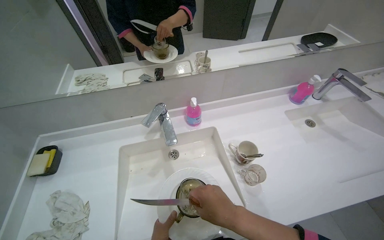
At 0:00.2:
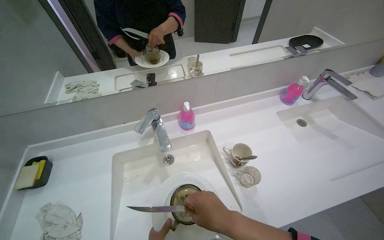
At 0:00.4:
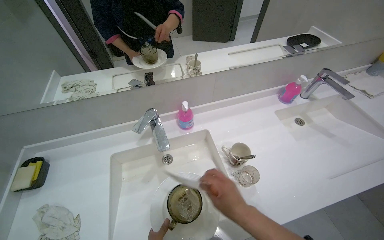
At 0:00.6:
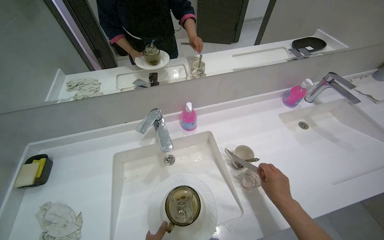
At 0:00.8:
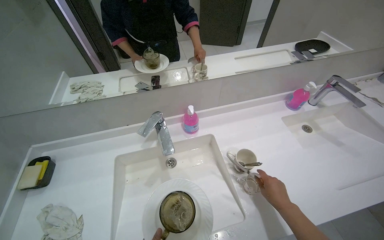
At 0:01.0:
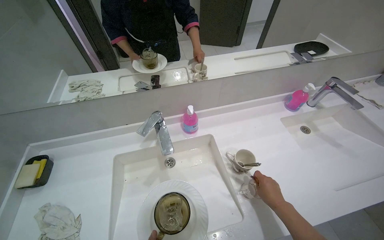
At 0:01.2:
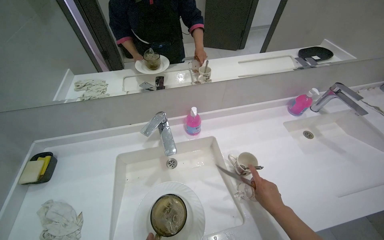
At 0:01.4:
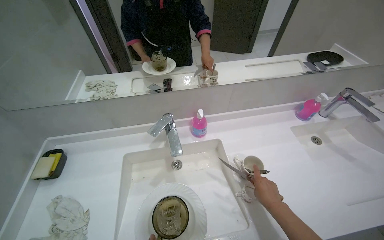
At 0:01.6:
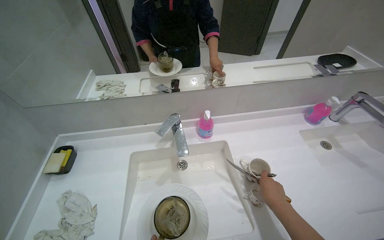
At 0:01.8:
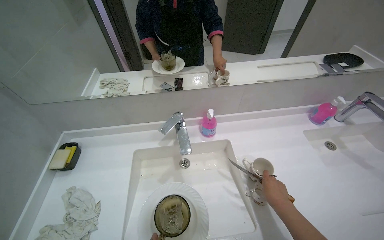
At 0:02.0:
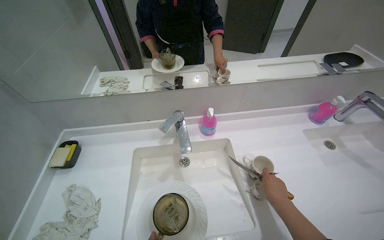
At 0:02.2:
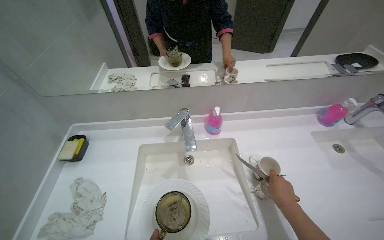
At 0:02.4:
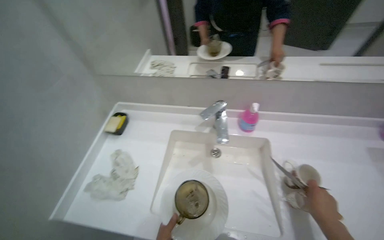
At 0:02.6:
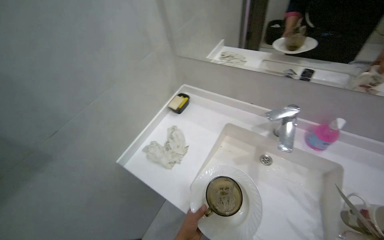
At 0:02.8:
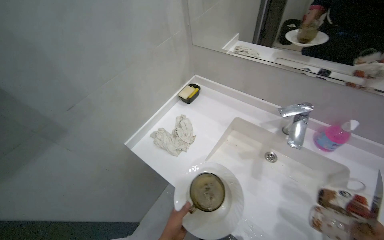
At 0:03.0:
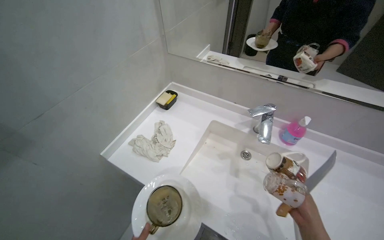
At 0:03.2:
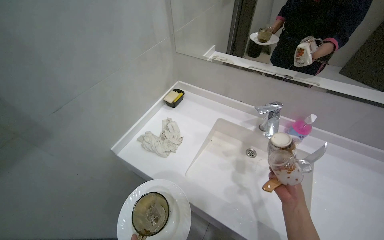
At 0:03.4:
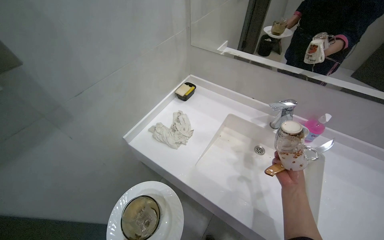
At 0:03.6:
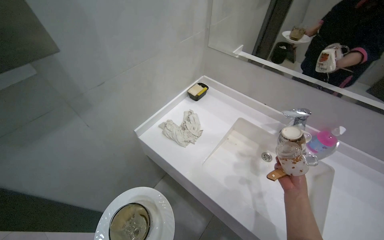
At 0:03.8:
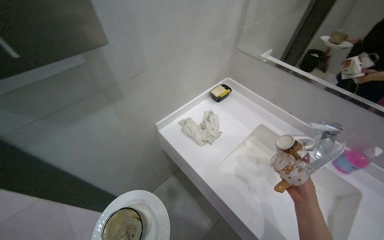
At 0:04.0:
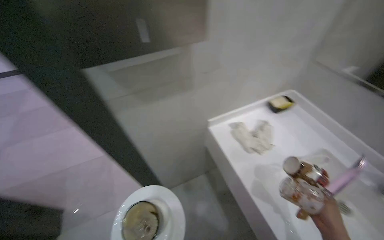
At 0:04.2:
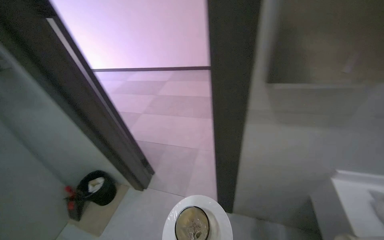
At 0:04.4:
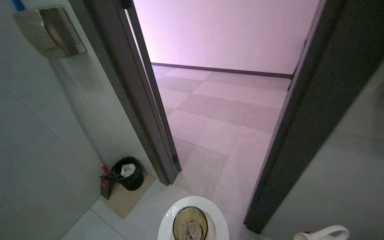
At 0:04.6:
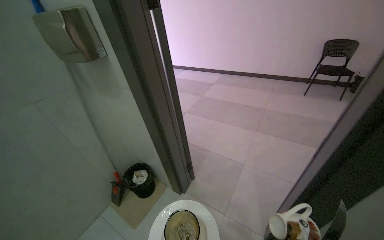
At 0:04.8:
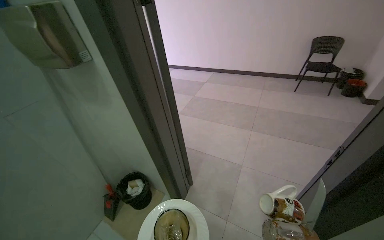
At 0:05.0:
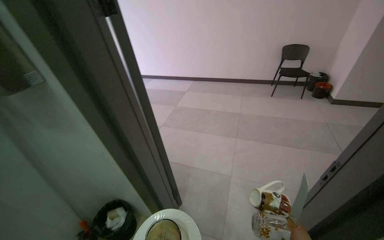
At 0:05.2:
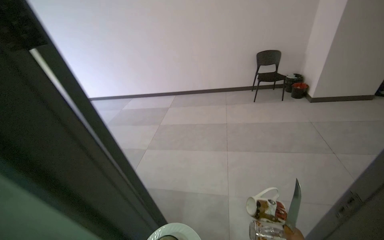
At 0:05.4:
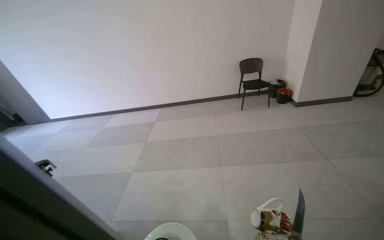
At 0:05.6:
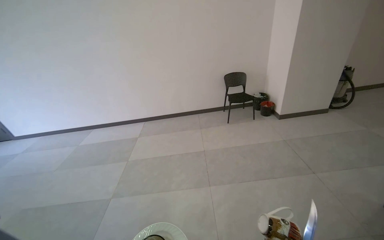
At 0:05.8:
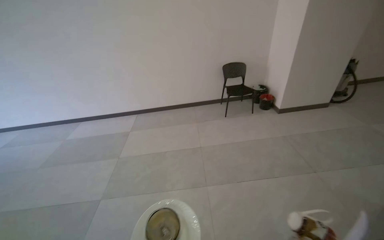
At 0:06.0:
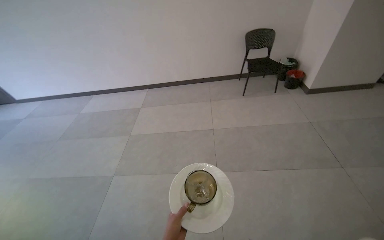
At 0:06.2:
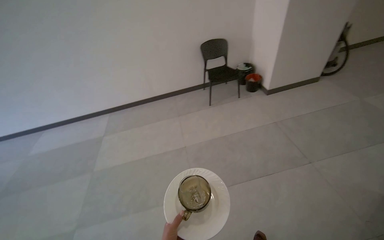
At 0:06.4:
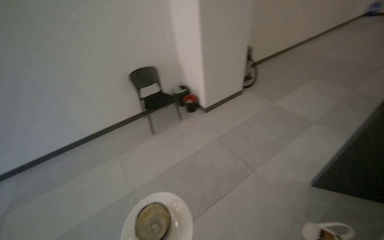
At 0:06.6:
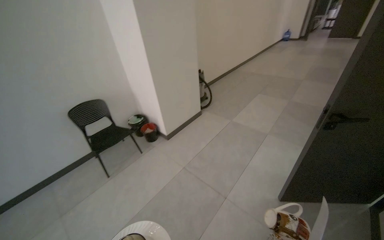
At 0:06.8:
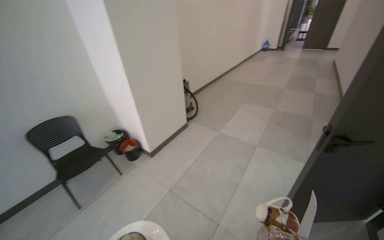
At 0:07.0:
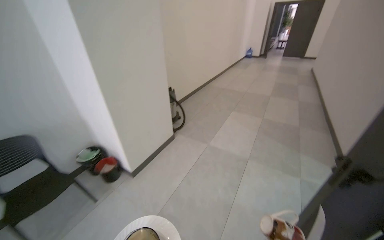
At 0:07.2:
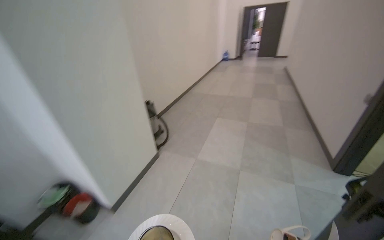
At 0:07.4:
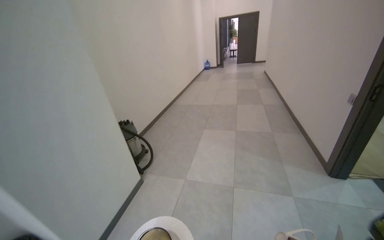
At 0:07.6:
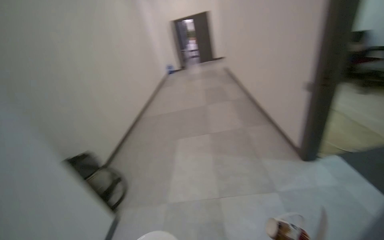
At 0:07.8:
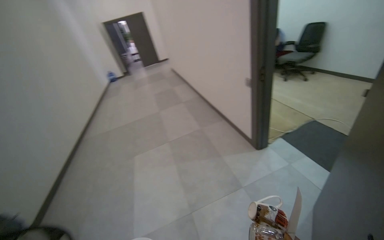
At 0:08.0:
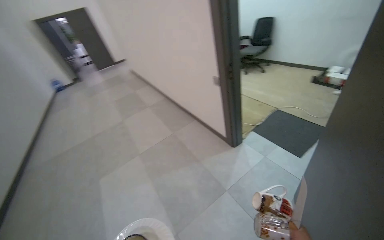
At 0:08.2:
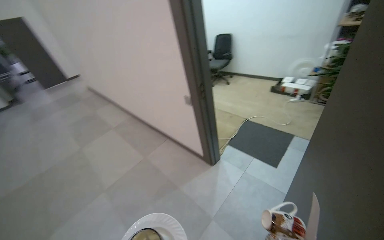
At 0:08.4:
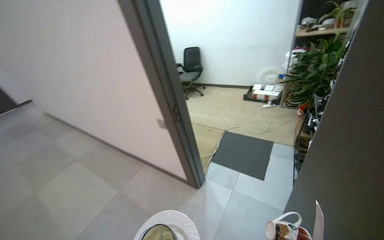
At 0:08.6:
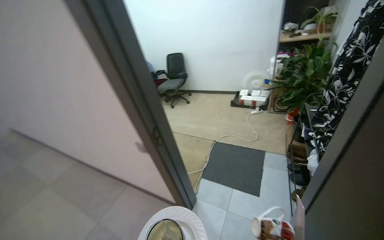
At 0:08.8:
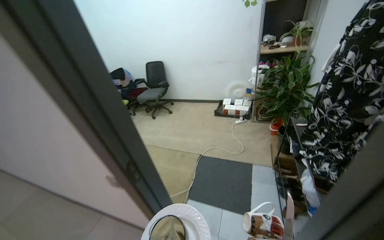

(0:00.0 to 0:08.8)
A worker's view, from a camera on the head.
Job: organizing items.
The whole recording: Carrying dishes and cutlery. The worker carries a plate, cup, and knife from the sink to a table.
0:00.0 - 0:01.4: The right hand goes about 15 cm to the right and farther from the camera.
0:01.4 - 0:03.0: The head turns to the left by some 40 degrees.
0:03.0 - 0:04.4: The wearer looks roughly 70 degrees further to the left.
0:04.4 - 0:05.8: The wearer moves some 80 cm. The wearer's head swings about 30 degrees to the right.
0:05.8 - 0:07.4: The camera travels about 1.5 m. The head turns to the right by approximately 70 degrees. The wearer looks about 15 degrees further upward.
0:07.4 - 0:08.8: The head travels about 1.5 m. The head rotates about 85 degrees to the right.

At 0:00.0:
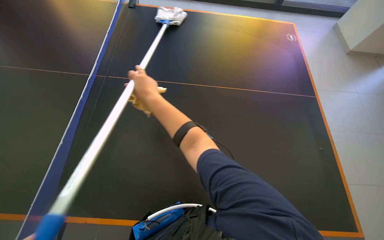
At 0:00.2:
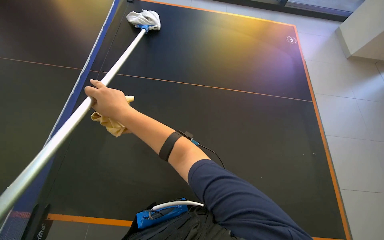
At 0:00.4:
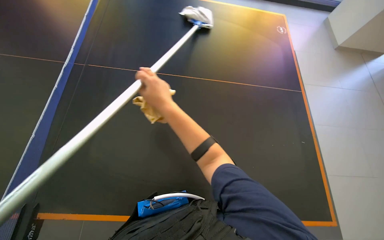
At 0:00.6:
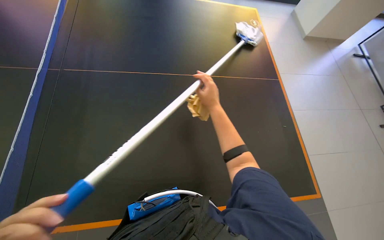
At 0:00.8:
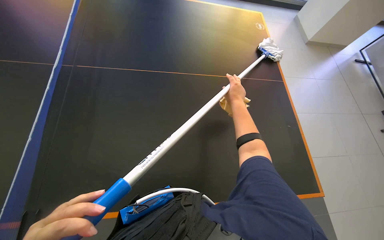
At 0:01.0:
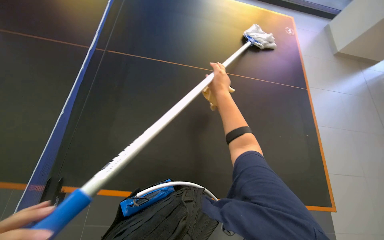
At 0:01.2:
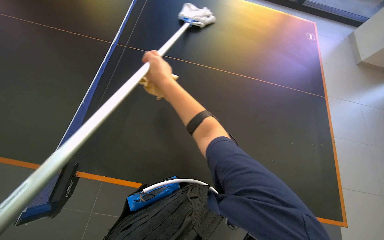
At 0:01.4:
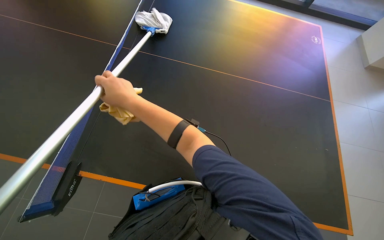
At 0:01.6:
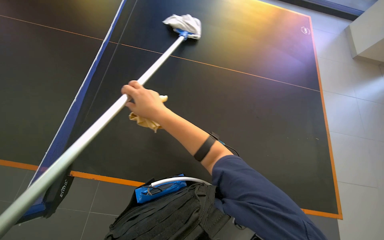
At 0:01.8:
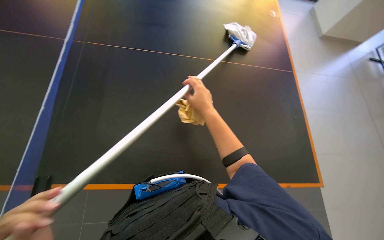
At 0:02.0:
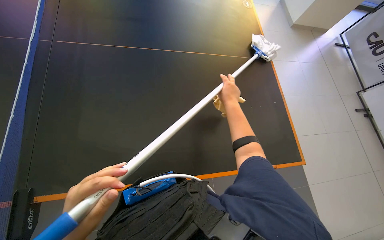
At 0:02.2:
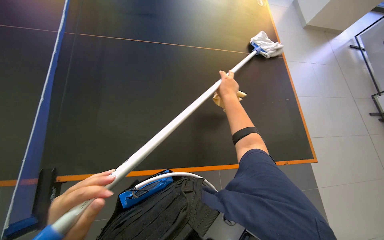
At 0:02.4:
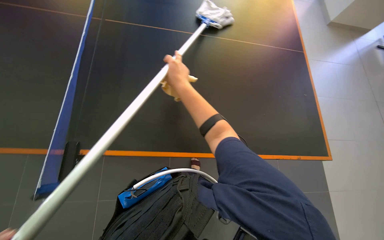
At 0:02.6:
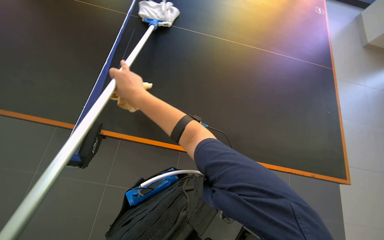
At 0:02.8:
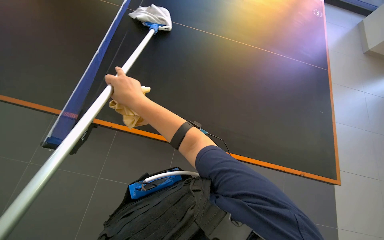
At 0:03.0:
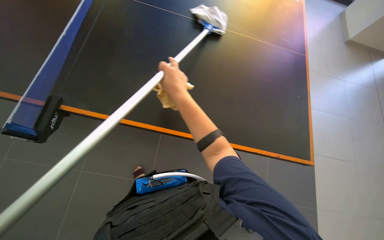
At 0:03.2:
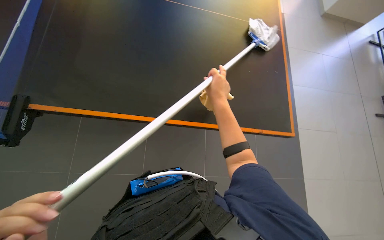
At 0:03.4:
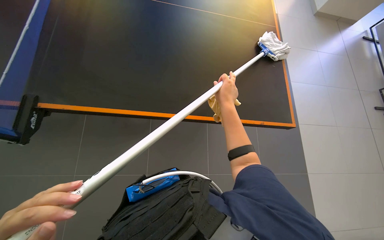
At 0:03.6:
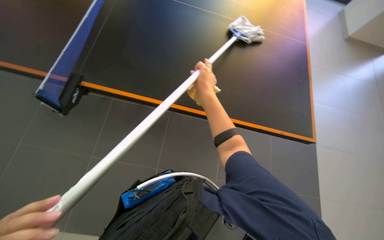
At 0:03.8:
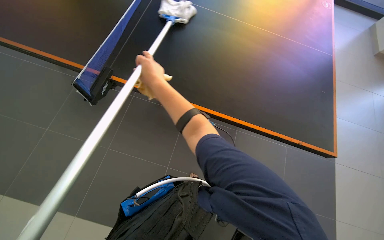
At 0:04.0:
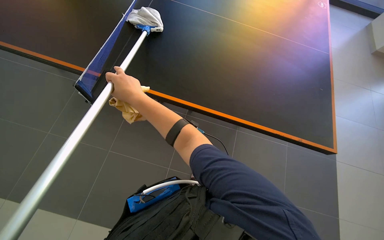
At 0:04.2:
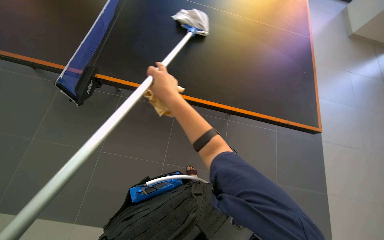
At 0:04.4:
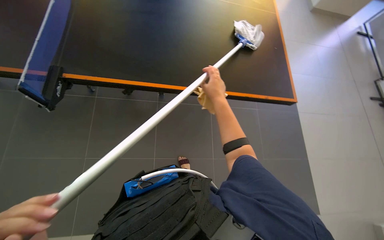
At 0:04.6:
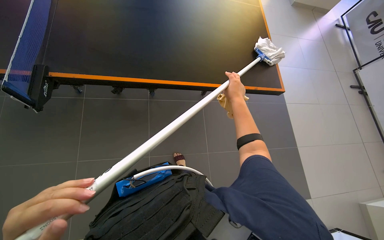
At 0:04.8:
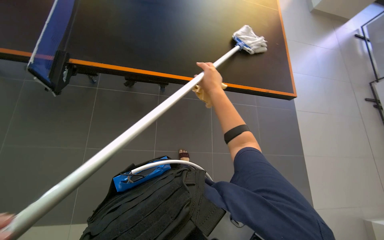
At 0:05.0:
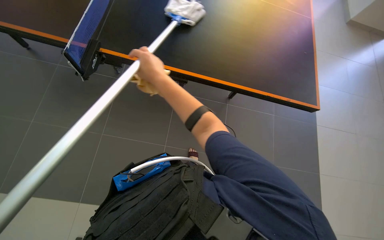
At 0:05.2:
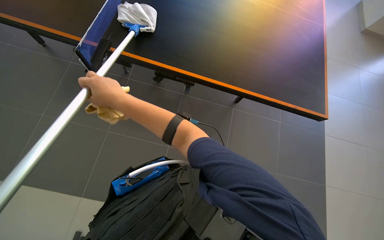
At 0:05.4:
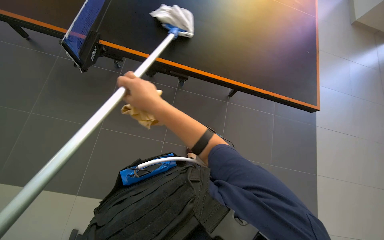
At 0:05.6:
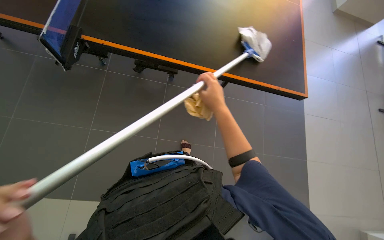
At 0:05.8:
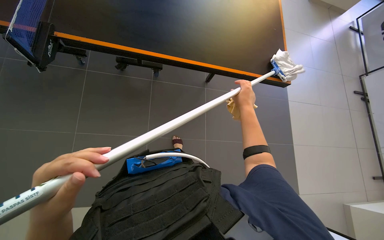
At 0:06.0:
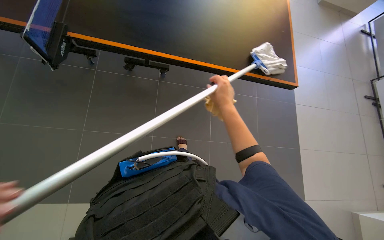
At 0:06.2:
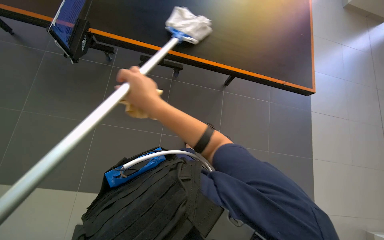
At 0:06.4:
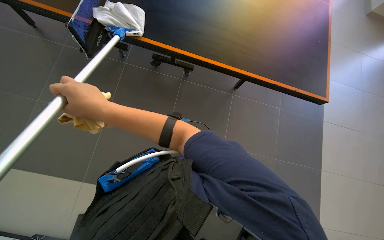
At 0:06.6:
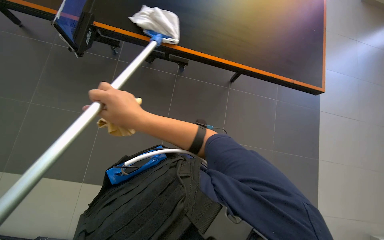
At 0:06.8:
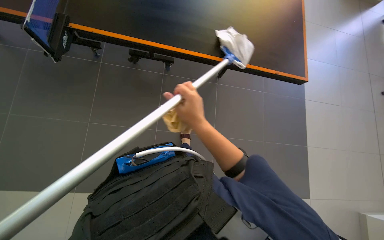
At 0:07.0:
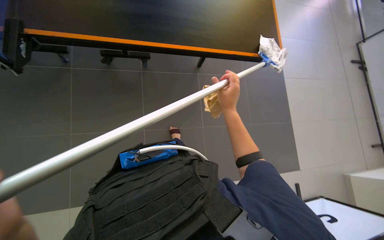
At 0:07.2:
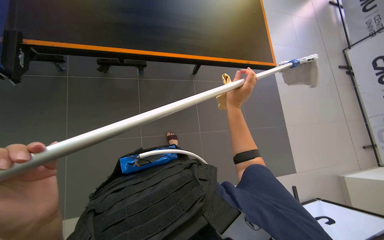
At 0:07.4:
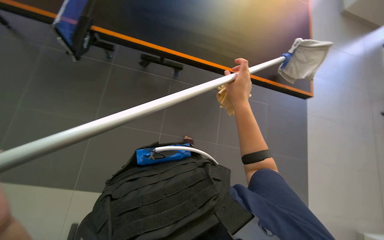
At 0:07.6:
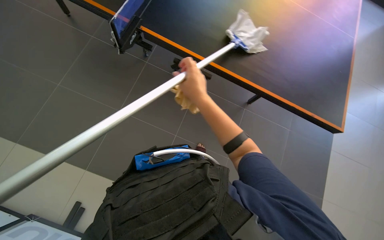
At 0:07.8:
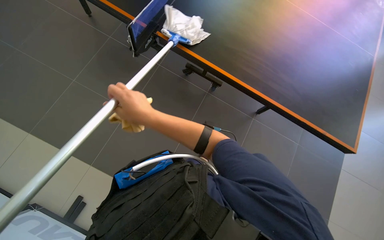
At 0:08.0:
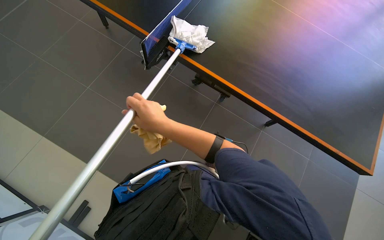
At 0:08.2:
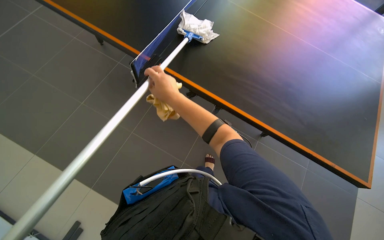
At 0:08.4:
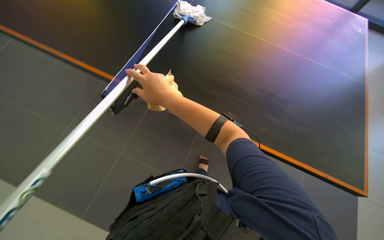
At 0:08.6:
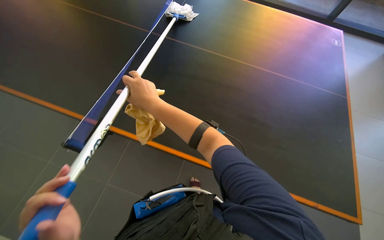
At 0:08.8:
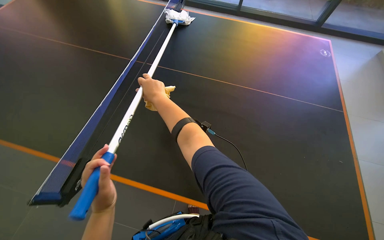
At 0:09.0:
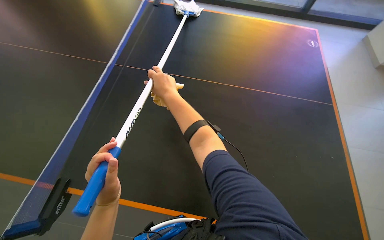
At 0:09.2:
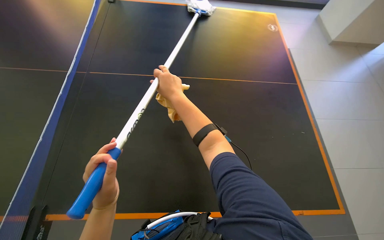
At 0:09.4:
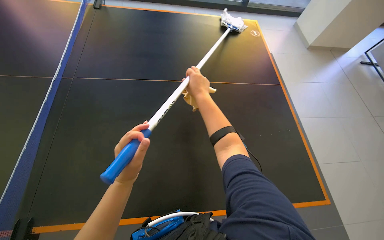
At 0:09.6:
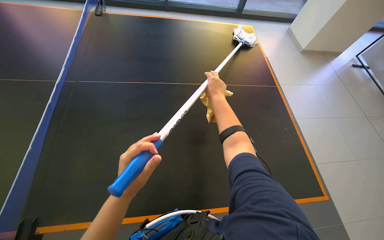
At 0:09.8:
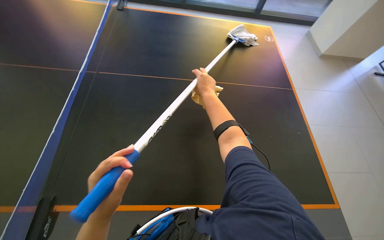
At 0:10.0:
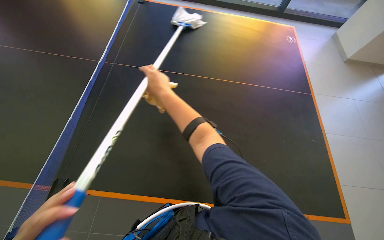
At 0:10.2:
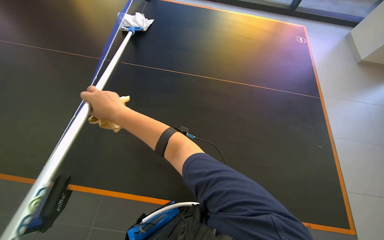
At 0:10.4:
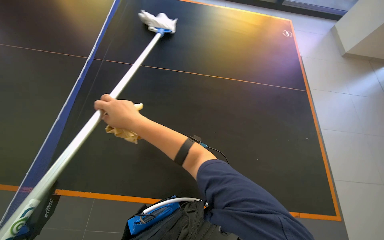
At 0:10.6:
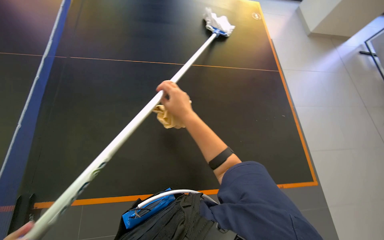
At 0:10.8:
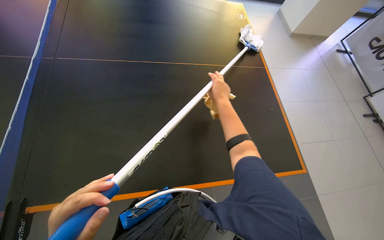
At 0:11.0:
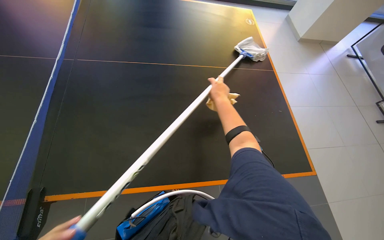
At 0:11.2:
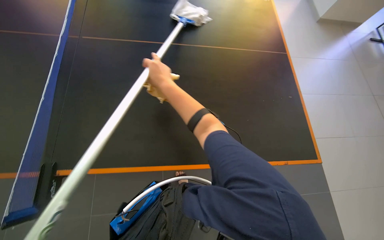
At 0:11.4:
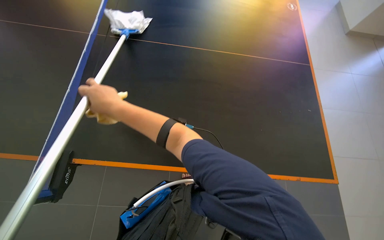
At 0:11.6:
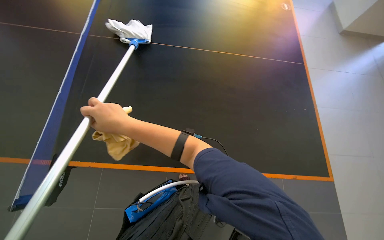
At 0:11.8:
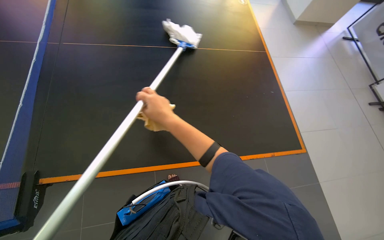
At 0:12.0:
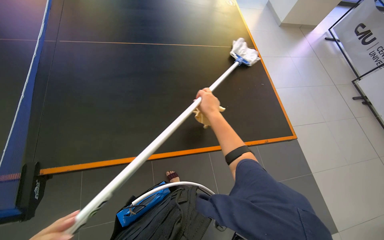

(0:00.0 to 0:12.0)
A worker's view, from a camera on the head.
Job: wiping surfaces.
The whole recording: Cleaning a large table. The worker cleans a large black table using a long-handled mop.
0:00.0 - 0:01.6: The right hand swings left and right, approximately 35 cm each way, with 2 reversals.
0:01.6 - 0:03.0: The right hand goes left and right, approximately 30 cm each way, reversing 2 times.
0:03.0 - 0:04.4: The right hand swings left and right, some 25 cm each way, with 2 reversals.
0:04.4 - 0:06.0: The right hand goes left and right, roughly 35 cm each way, reversing 3 times.
0:06.0 - 0:07.6: The right hand goes left and right, approximately 30 cm each way, reversing 2 times.
0:09.0 - 0:10.4: The right hand goes some 20 cm down the picture and nearer to the camera, and goes to the right and returns, about 15 cm each way.
0:10.4 - 0:12.0: The right hand moves left and right over some 30 cm, changing direction 2 times.
